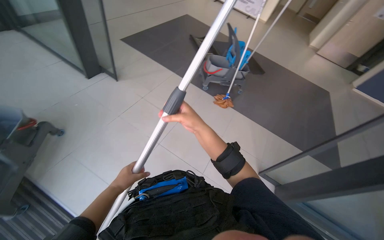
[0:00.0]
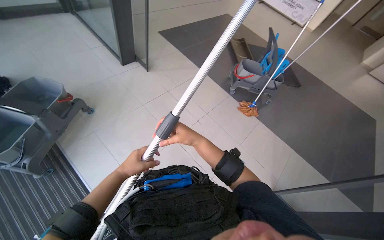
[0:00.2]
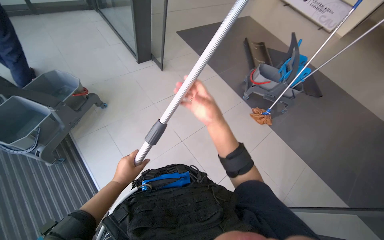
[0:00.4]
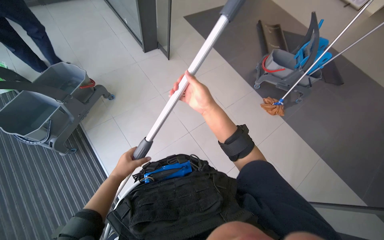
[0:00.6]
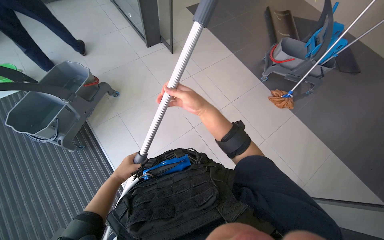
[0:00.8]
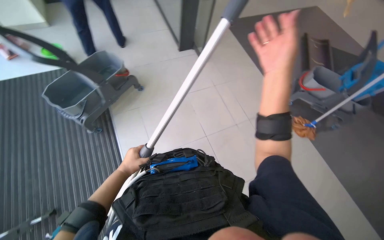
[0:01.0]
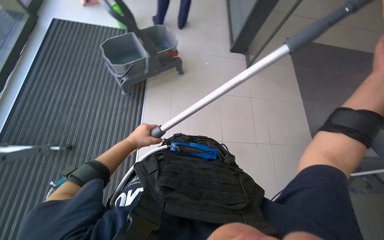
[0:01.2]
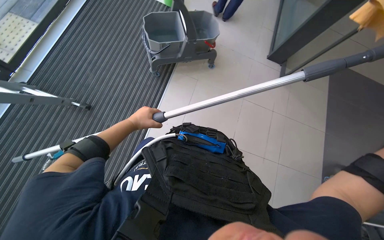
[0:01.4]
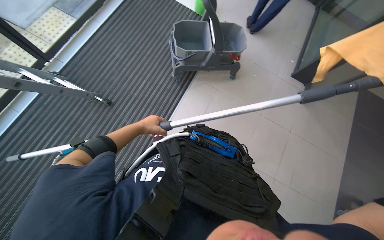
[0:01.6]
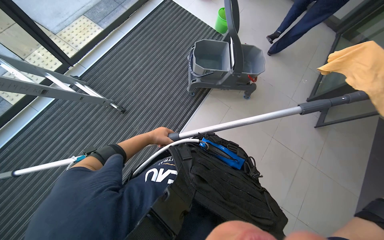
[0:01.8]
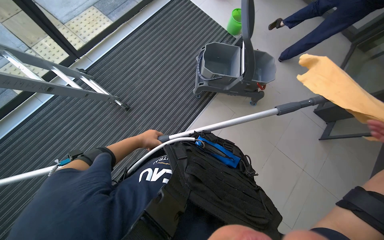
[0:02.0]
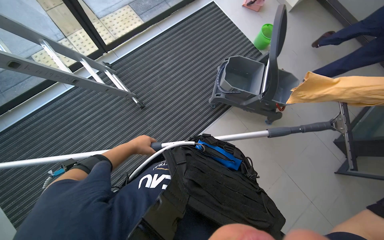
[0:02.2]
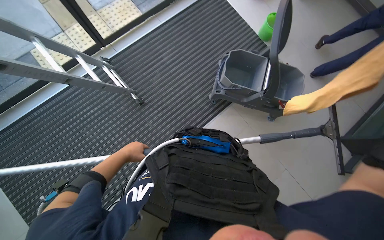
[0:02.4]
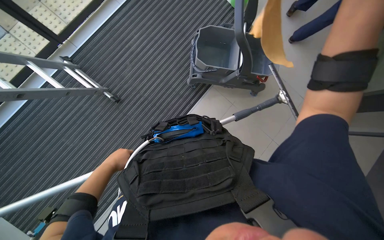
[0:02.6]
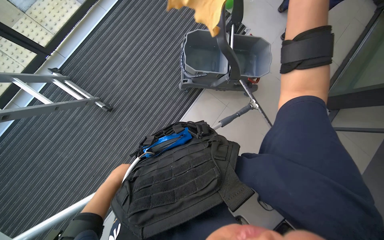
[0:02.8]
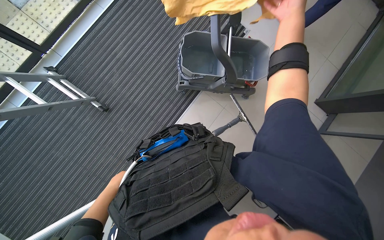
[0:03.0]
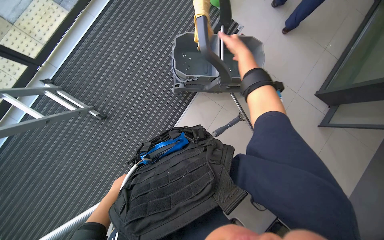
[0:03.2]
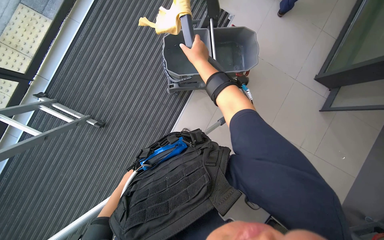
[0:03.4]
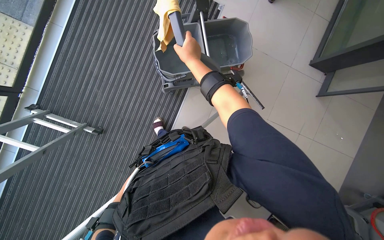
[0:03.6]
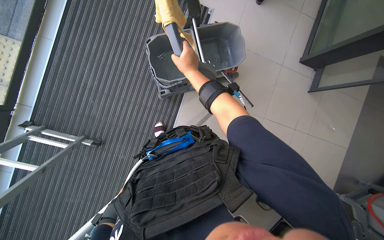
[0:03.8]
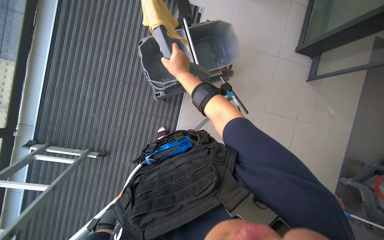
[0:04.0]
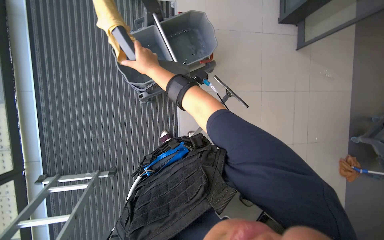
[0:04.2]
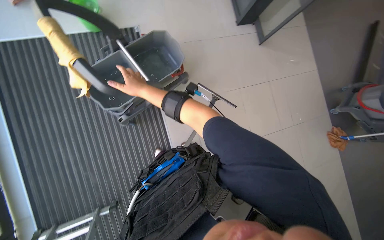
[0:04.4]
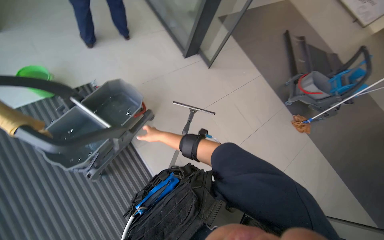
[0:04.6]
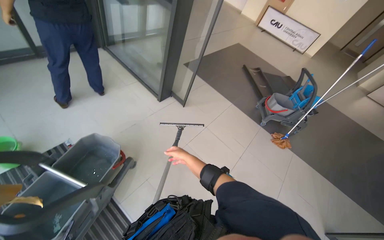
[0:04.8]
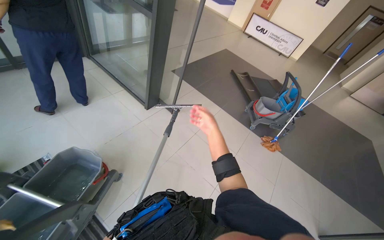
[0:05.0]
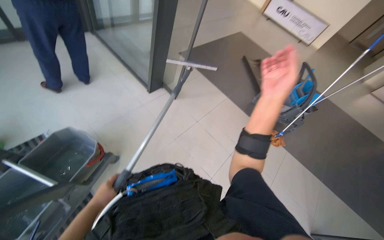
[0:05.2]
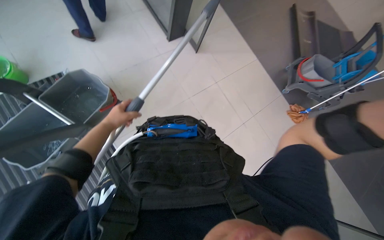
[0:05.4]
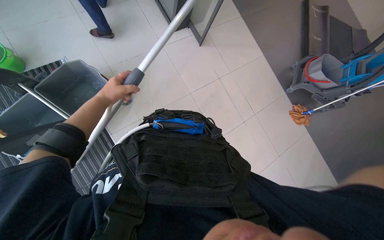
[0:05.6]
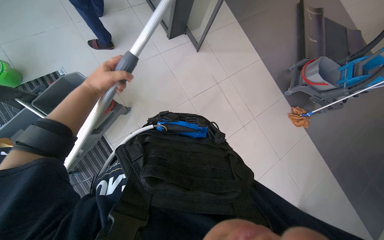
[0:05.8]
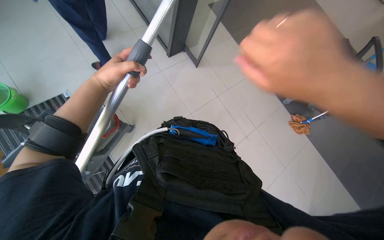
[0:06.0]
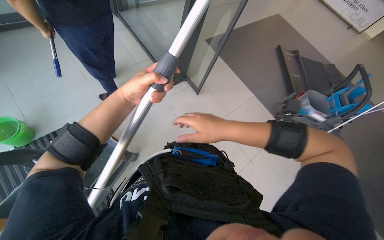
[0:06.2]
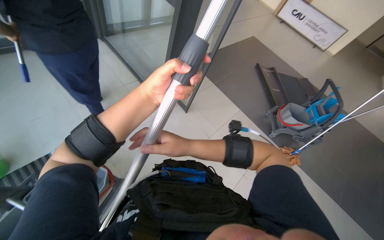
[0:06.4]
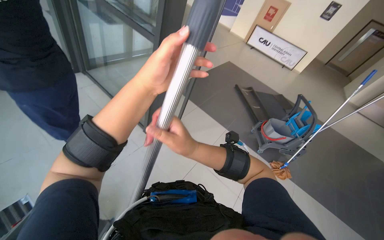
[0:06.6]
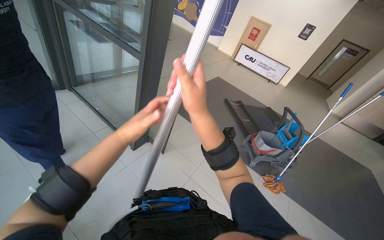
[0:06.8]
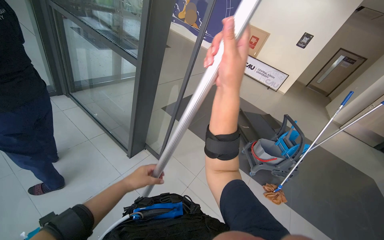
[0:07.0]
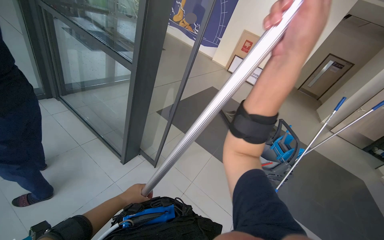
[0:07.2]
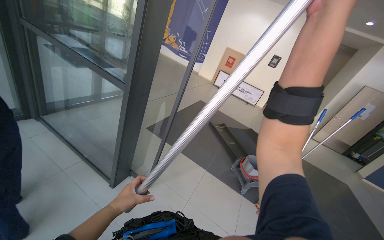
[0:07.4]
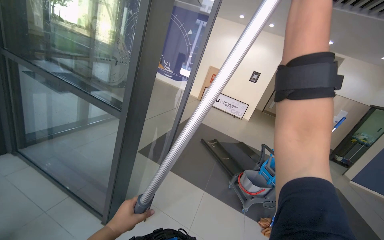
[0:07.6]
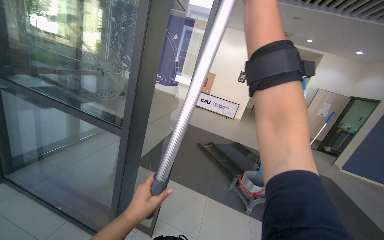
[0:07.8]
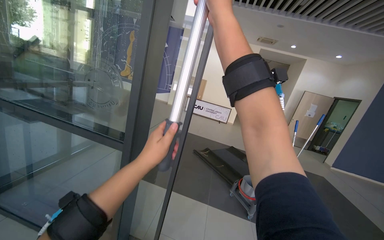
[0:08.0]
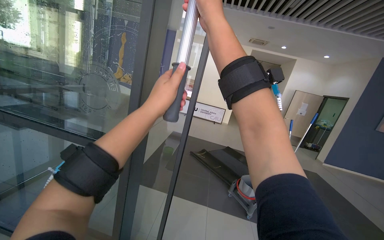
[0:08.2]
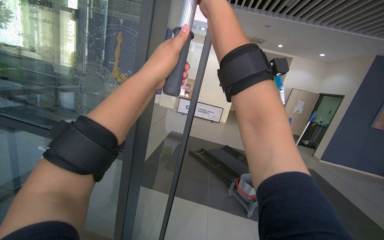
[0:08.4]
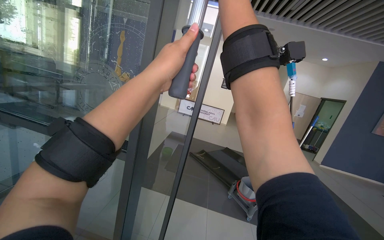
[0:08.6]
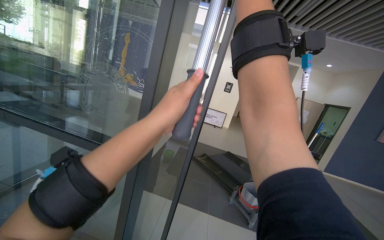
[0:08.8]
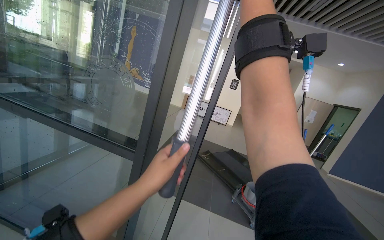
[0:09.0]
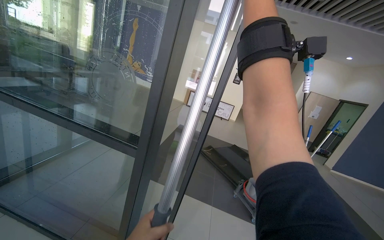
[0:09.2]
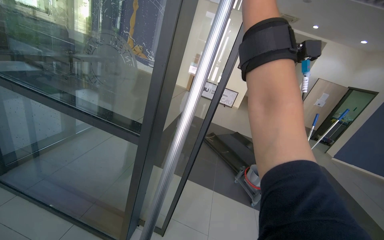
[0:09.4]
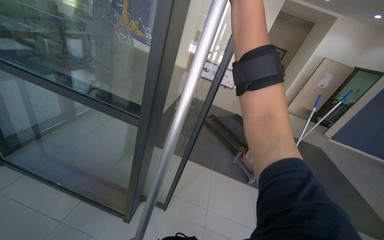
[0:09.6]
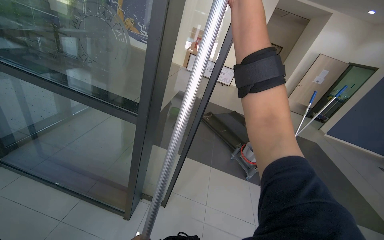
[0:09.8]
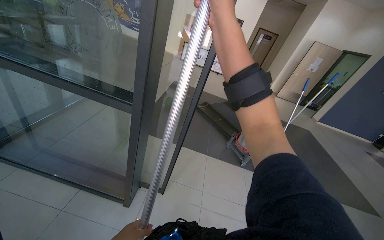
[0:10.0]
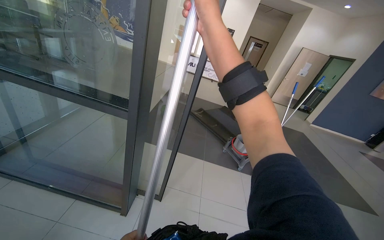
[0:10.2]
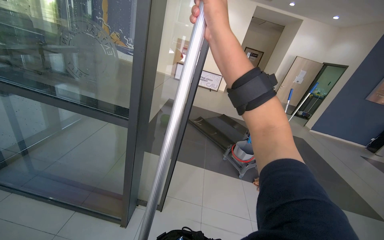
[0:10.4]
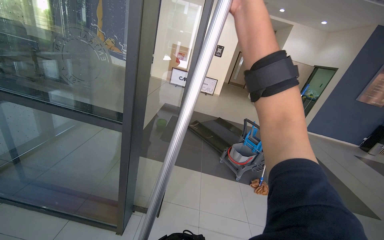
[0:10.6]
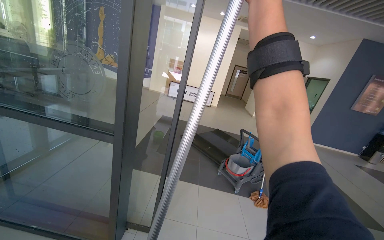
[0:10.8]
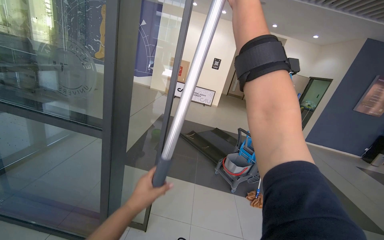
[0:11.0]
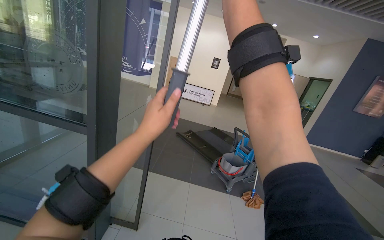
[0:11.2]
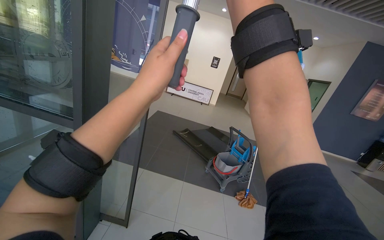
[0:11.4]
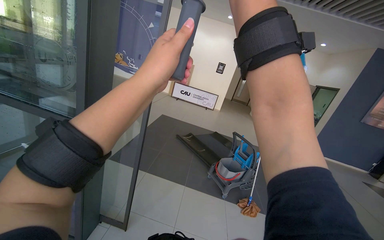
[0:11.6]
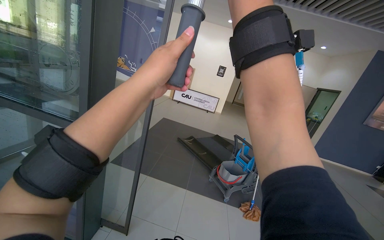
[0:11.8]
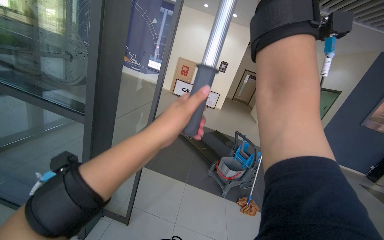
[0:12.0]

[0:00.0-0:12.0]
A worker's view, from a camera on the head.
Job: cleaning windows.
The whole recording: Cleaning glass. The worker uses an extended squeegee pole to clean the upper section of a glass.
0:00.0 to 0:01.6: The head rotates about 85 degrees to the left.
0:03.0 to 0:04.4: The scene rotates counterclockwise by about 55 degrees.
0:06.0 to 0:07.6: The wearer's head swings about 30 degrees to the right. The camera pitches upward, by roughly 45 degrees.
0:07.6 to 0:09.0: The left hand goes roughly 30 cm up the picture.
0:09.0 to 0:10.4: The wearer looks some 10 degrees further downward.

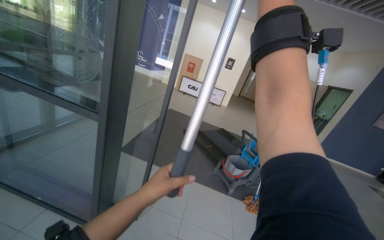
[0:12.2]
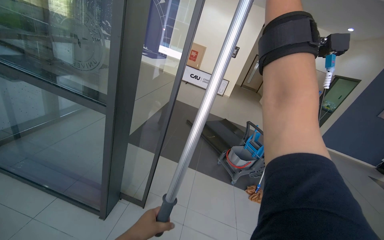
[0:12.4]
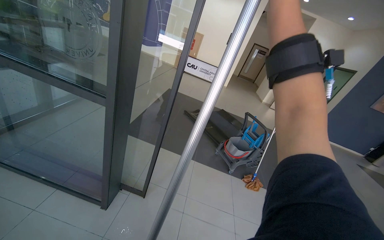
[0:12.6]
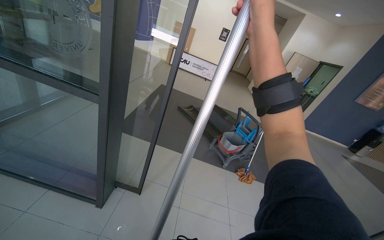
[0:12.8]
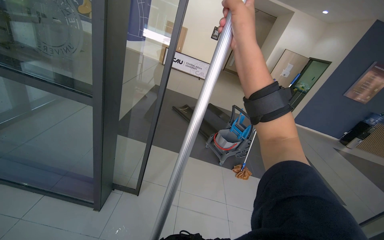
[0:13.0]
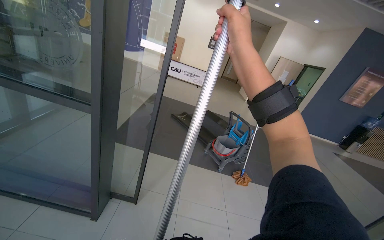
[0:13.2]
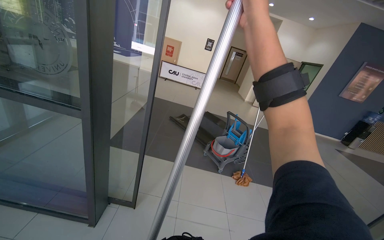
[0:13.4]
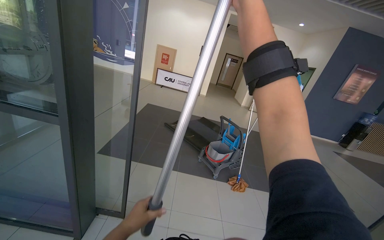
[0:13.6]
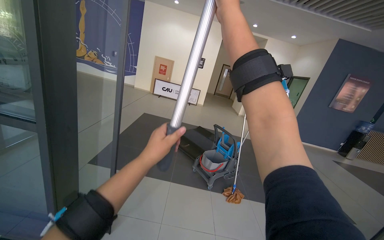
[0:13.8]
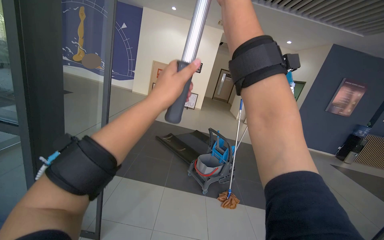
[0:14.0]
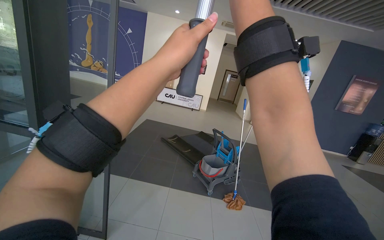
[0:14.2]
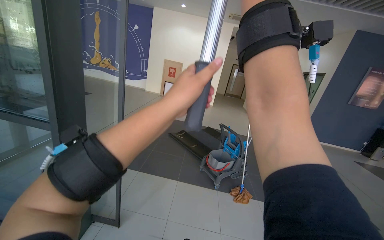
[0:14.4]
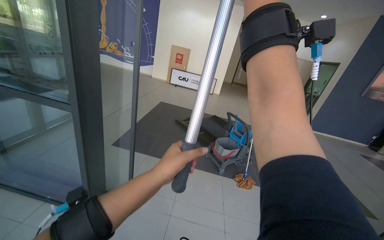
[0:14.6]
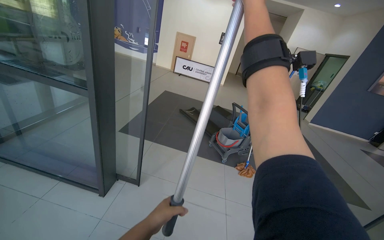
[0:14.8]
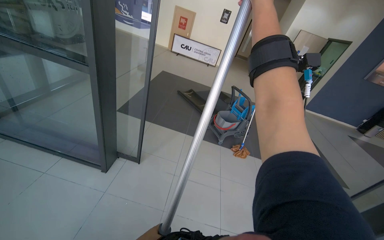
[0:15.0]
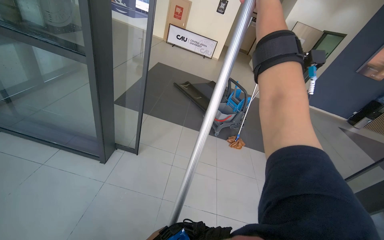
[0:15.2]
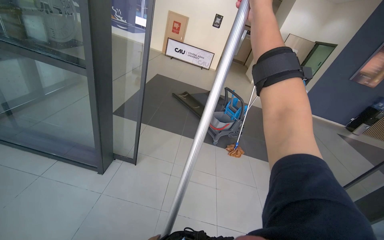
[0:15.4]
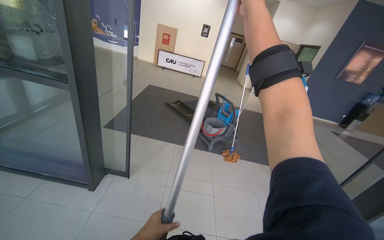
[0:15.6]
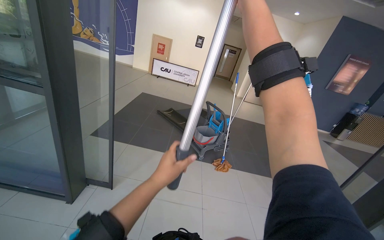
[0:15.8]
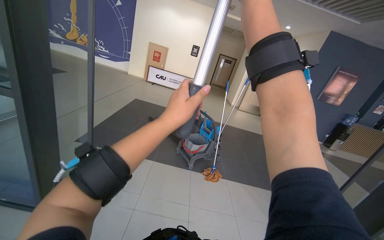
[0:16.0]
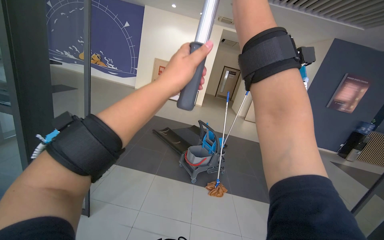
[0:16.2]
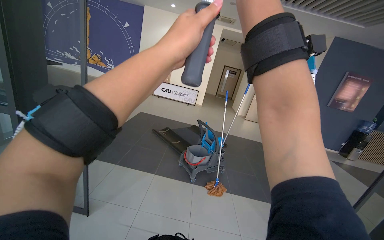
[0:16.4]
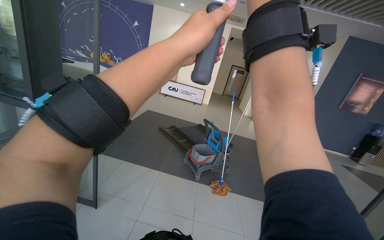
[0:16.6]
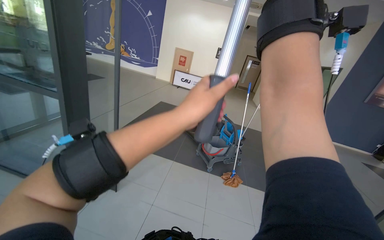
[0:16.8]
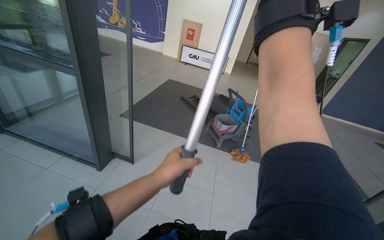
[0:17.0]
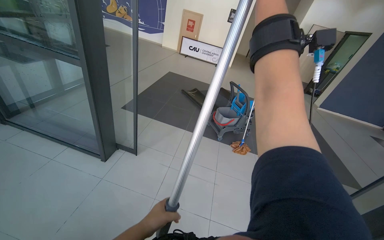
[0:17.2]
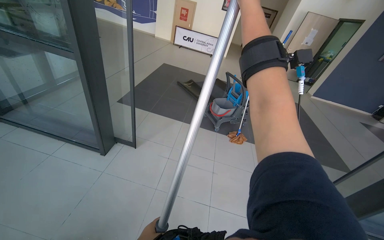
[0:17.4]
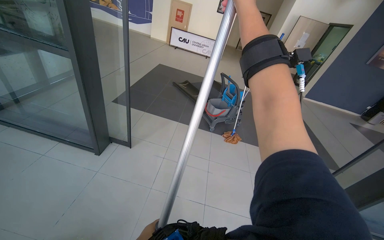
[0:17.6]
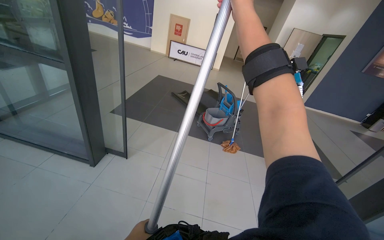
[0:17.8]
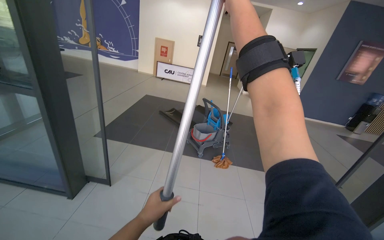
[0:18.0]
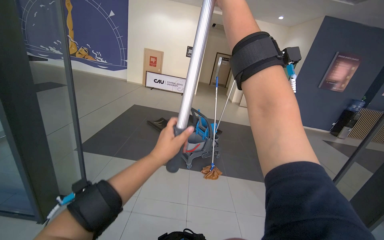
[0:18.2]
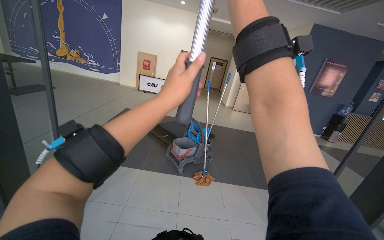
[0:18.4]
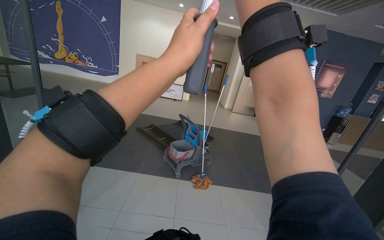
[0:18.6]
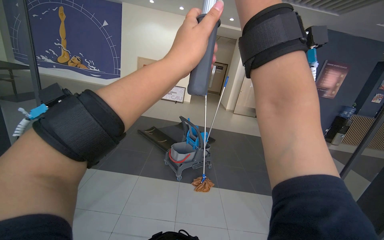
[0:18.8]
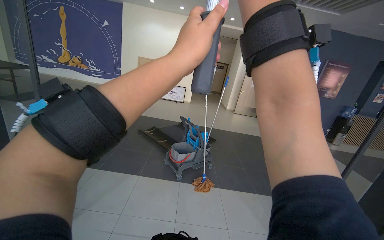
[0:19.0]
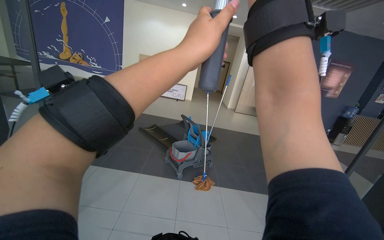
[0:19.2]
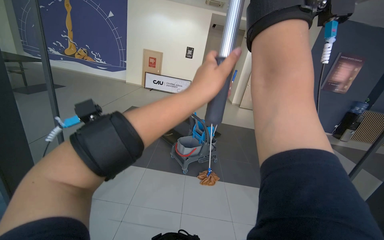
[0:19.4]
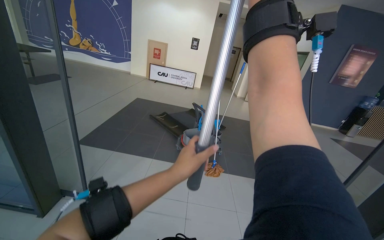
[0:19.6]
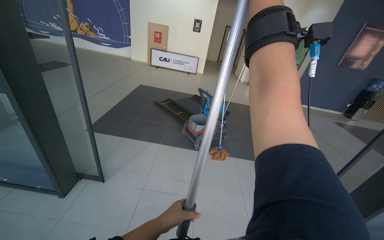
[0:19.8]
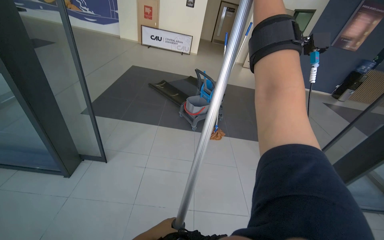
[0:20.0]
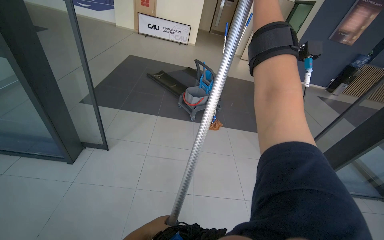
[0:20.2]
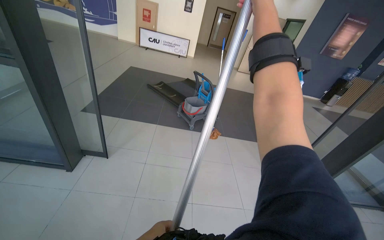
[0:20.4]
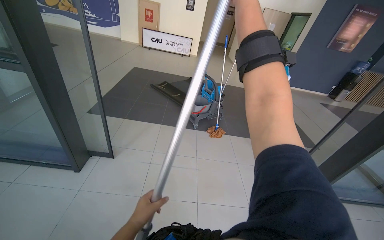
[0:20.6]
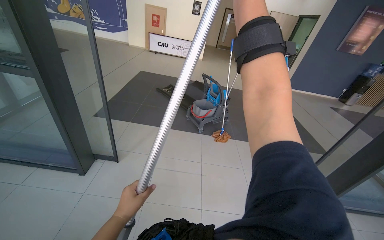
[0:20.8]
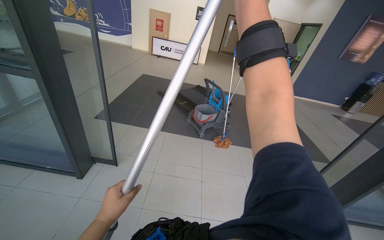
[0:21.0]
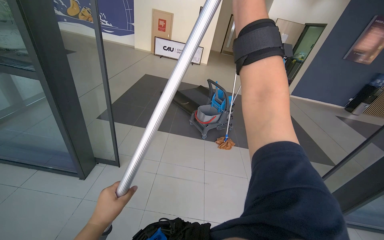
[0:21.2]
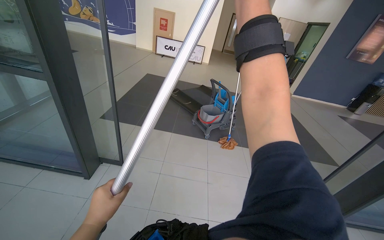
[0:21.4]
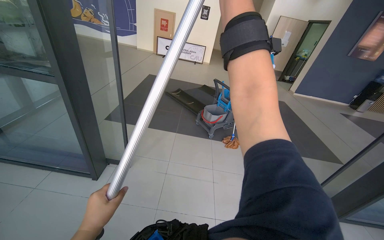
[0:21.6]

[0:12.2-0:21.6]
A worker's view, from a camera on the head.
Job: cleaning windows.
The whole recording: Cleaning glass. The worker uses an extended squeegee pole to clean the upper section of a glass.
0:13.8 to 0:15.4: The view tilts roughly 15 degrees downward.
0:18.4 to 0:20.0: The wearer looks approximately 15 degrees further downward.
